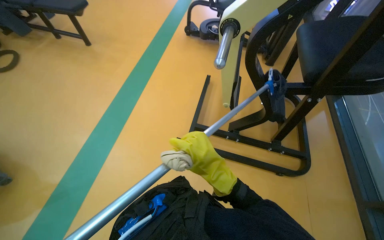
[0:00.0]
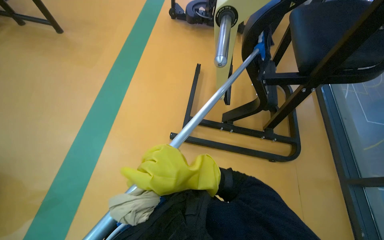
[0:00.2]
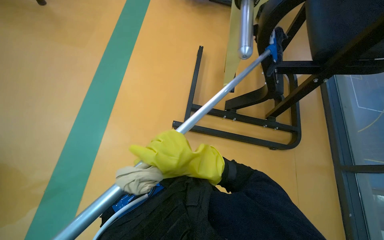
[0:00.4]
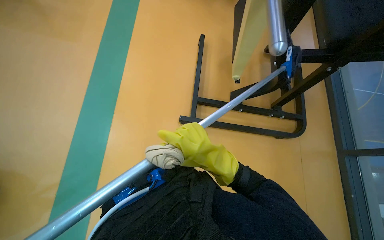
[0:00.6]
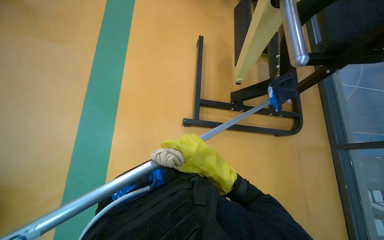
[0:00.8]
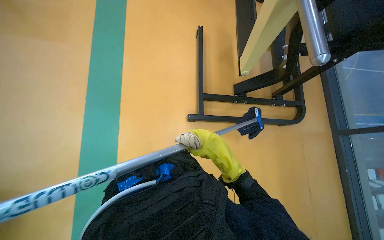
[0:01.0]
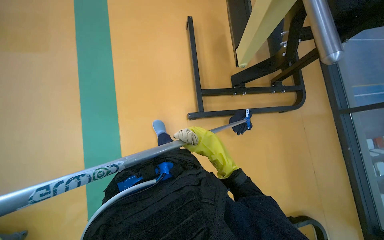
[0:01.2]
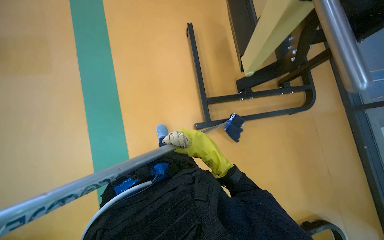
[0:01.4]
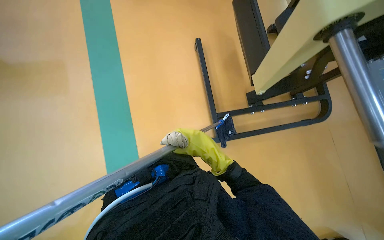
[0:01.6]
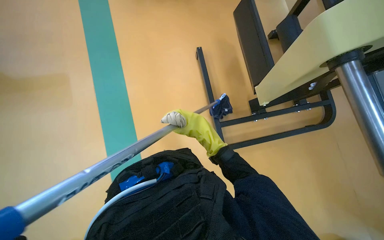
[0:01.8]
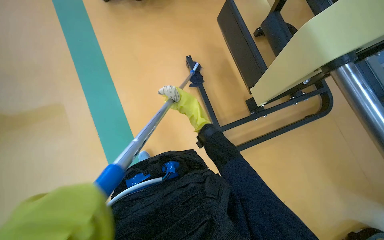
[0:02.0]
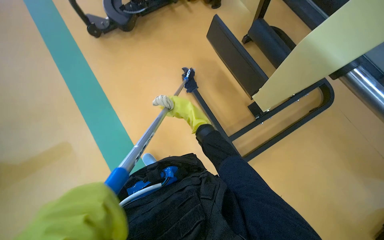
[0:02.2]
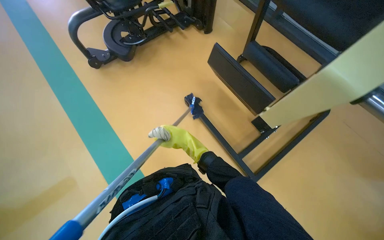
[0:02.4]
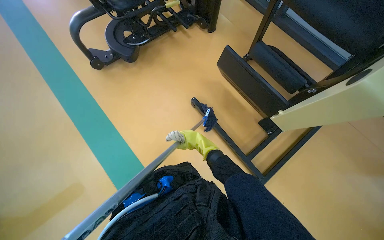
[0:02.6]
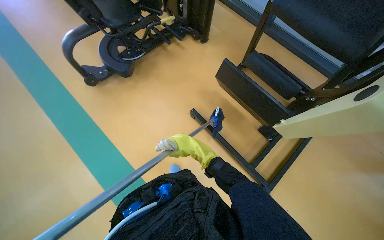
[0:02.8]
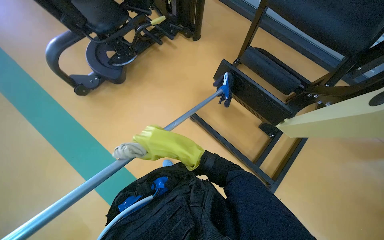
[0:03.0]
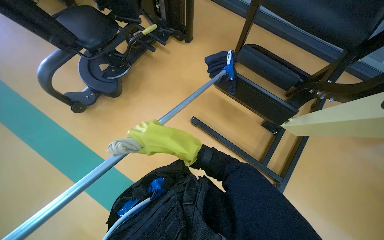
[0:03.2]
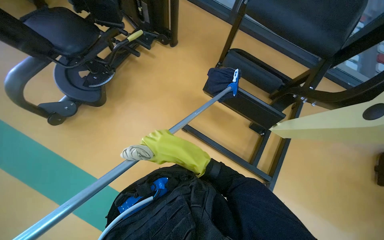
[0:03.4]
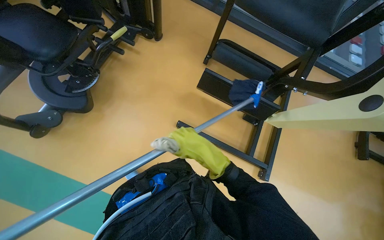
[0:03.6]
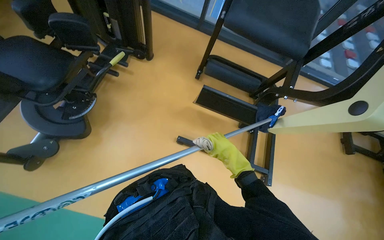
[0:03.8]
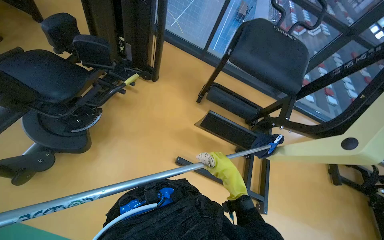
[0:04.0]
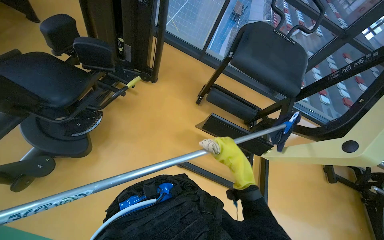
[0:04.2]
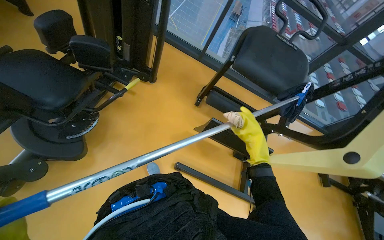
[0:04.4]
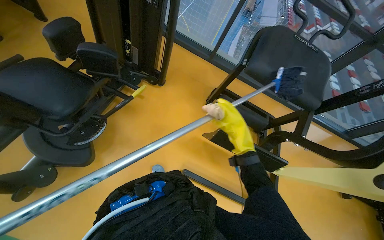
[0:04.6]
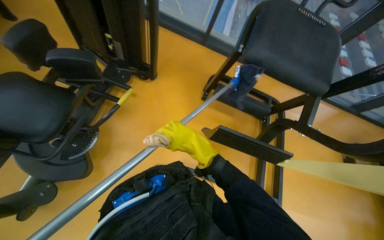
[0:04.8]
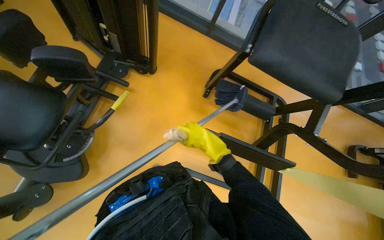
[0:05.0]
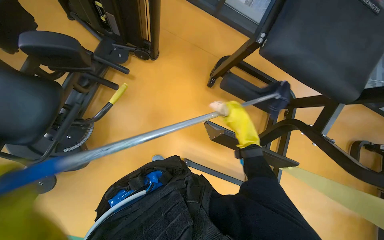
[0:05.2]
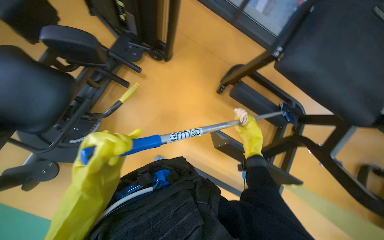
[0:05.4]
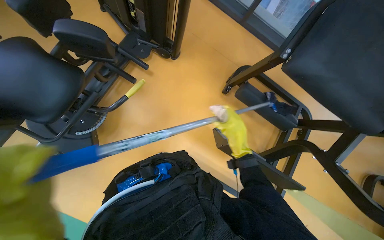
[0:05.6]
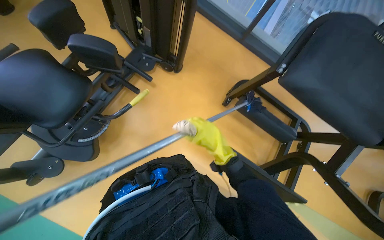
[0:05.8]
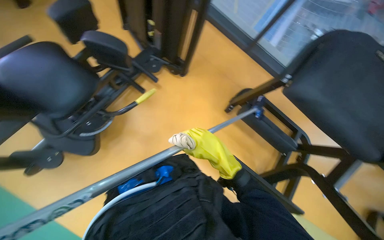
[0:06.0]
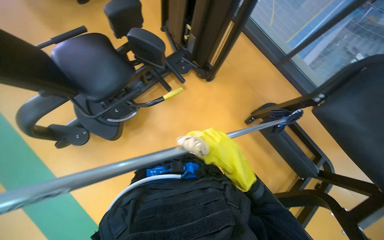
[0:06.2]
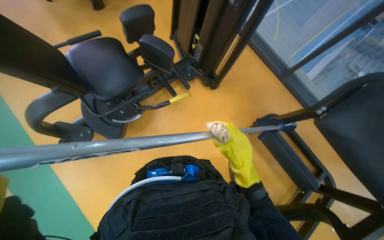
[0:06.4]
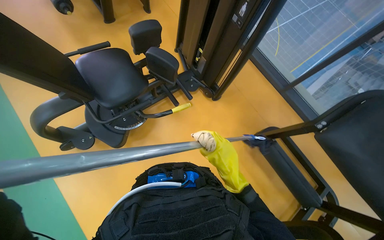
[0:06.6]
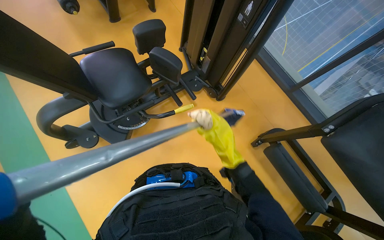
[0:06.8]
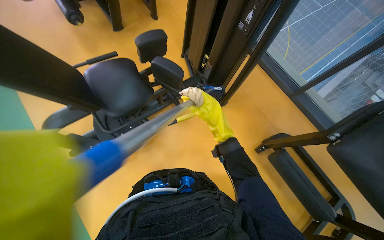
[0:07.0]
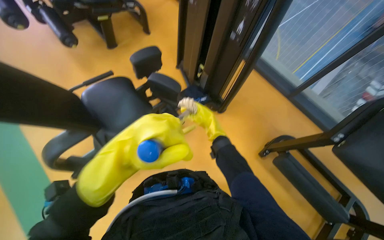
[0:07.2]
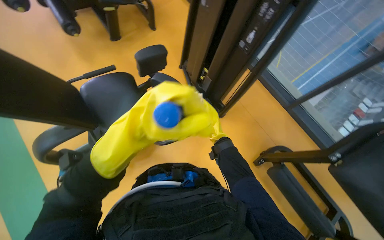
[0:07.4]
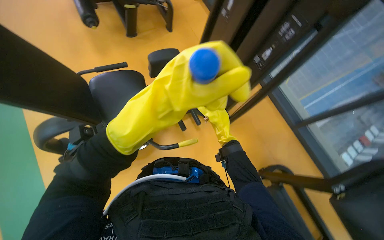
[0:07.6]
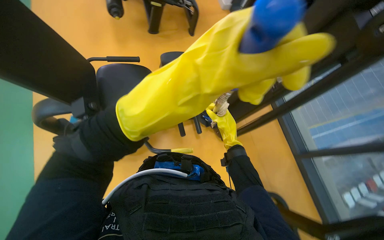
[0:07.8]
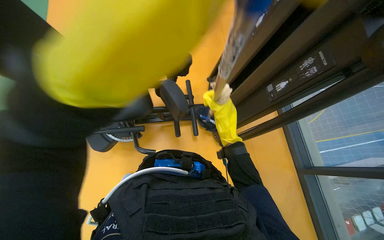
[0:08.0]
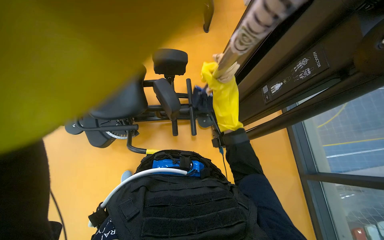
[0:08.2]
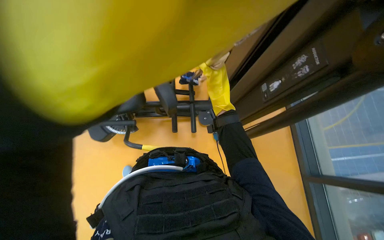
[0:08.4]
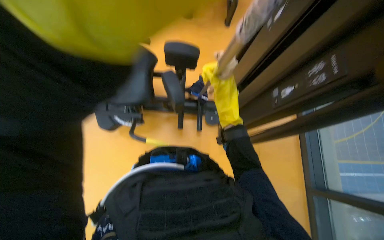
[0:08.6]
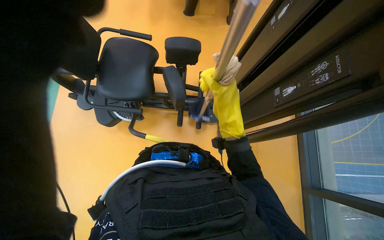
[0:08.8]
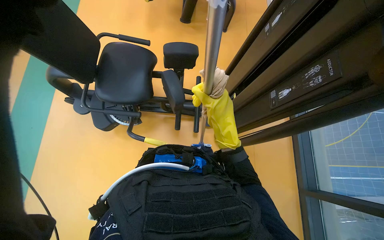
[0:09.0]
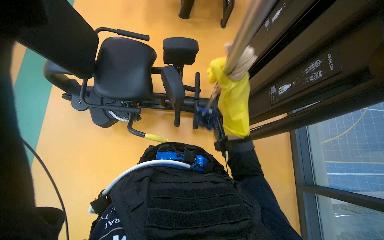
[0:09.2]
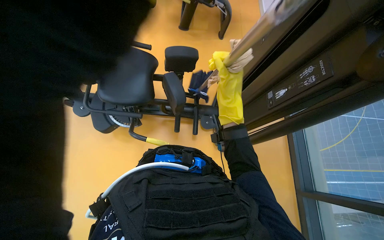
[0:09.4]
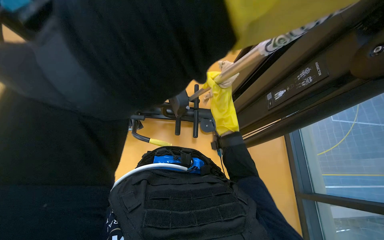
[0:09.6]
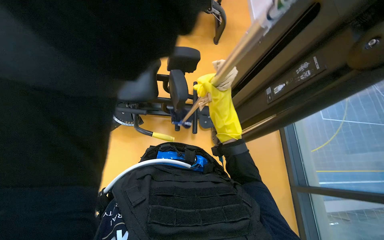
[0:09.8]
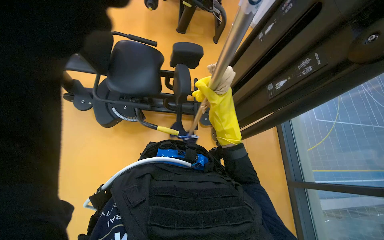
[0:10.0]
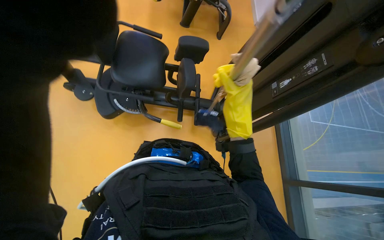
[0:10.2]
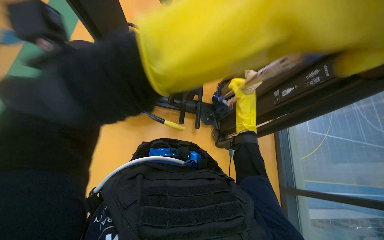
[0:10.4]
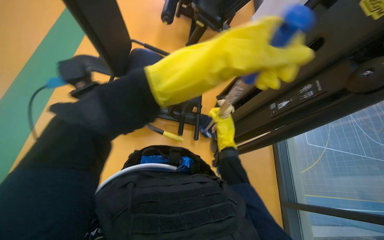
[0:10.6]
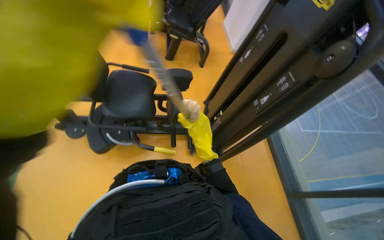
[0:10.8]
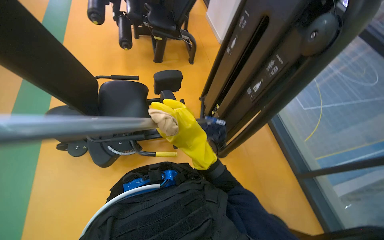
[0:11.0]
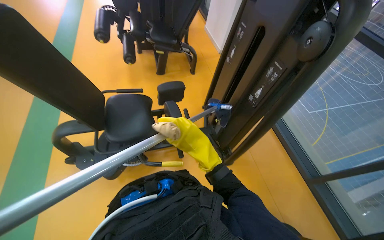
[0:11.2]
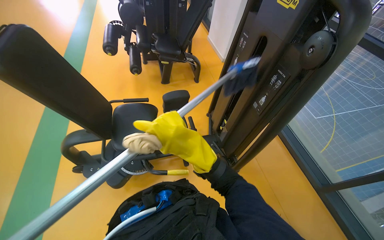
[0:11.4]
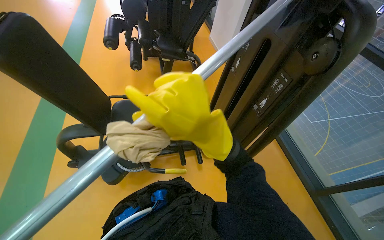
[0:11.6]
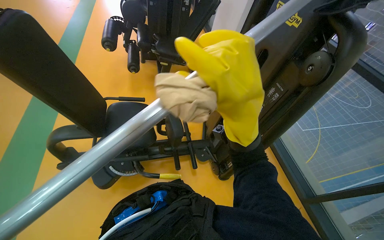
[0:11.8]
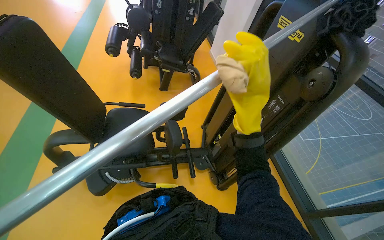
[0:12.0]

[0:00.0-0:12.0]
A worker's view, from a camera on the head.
Job: wiping surfaces.
The whole recording: Cleaning gym equipment. The worker cleans various gym machines, including a stair climber and stationary bikes, using a long-handled tool and a cloth.
0:00.0 to 0:01.6: The wearer looks roughly 15 degrees further downward. The right hand is displaced farther from the camera by approximately 15 cm.
0:01.6 to 0:03.0: The head travels about 60 cm. The scene rotates counterclockwise by about 35 degrees.
0:03.0 to 0:04.4: The camera is carried about 60 cm. The head turns to the right by about 25 degrees.
0:04.4 to 0:06.0: The camera travels some 40 cm.
0:06.0 to 0:07.6: The view tips upward by roughly 15 degrees.
0:07.6 to 0:09.0: The right hand goes about 15 cm nearer to the camera.
0:10.4 to 0:12.0: The view tips upward by about 15 degrees. The right hand goes nearer and farther, some 30 cm each way, reversing 2 times.

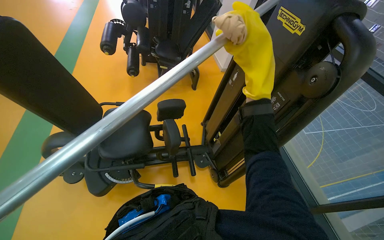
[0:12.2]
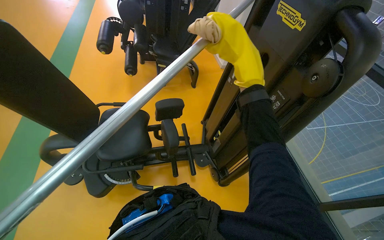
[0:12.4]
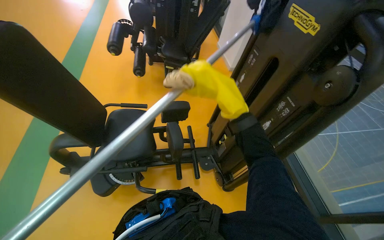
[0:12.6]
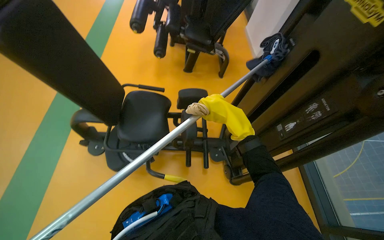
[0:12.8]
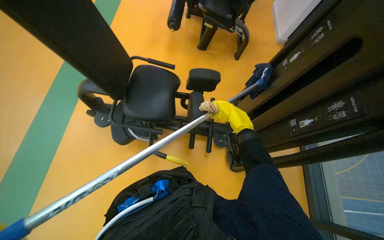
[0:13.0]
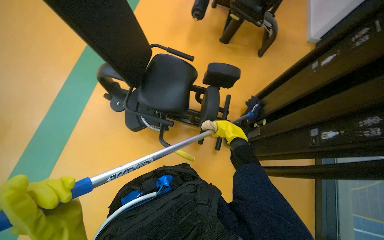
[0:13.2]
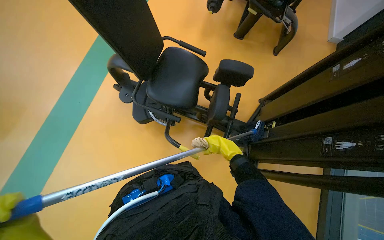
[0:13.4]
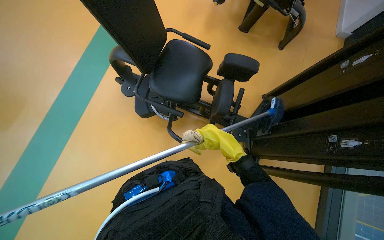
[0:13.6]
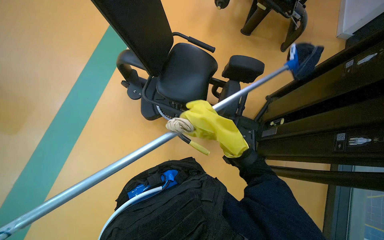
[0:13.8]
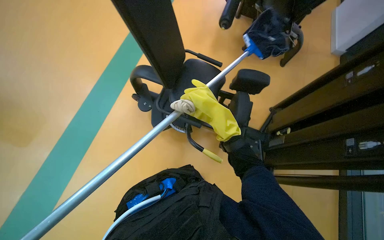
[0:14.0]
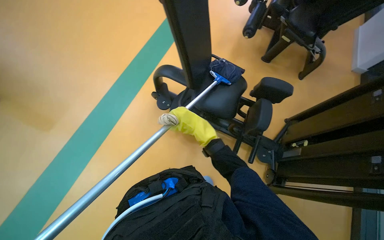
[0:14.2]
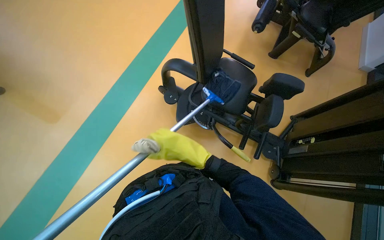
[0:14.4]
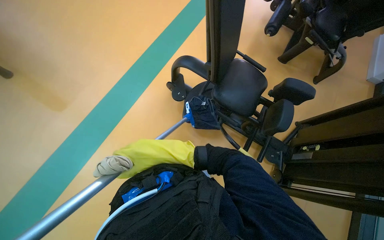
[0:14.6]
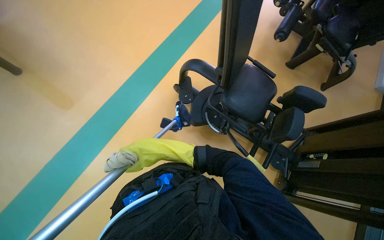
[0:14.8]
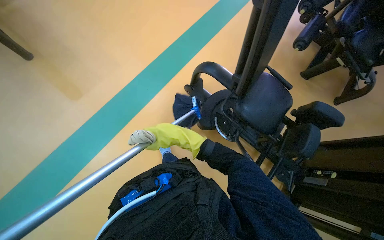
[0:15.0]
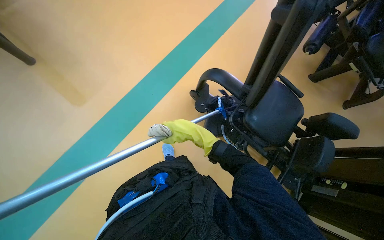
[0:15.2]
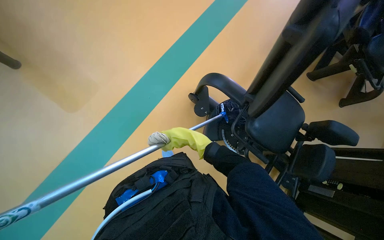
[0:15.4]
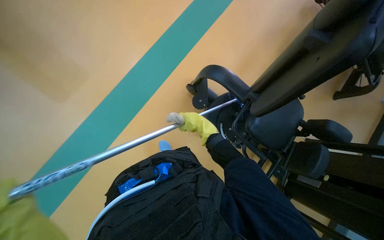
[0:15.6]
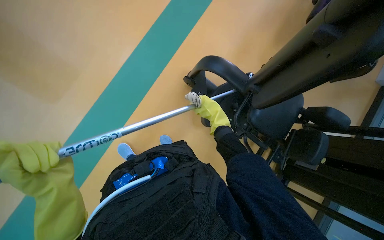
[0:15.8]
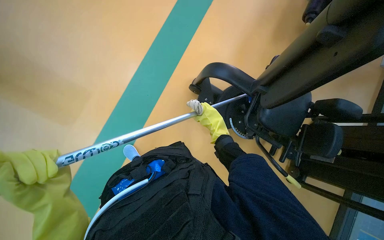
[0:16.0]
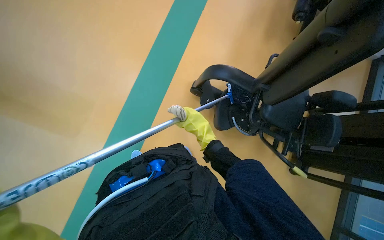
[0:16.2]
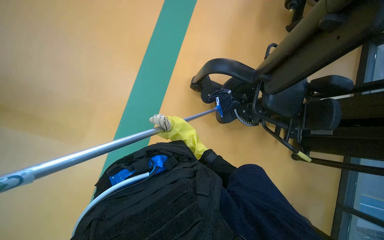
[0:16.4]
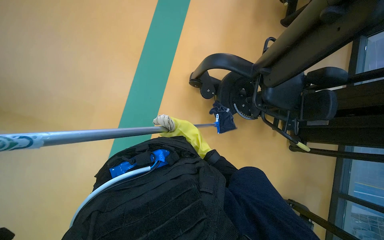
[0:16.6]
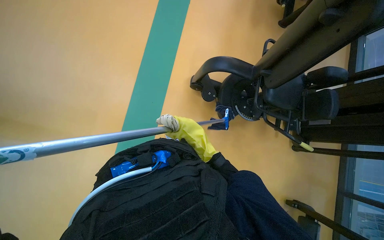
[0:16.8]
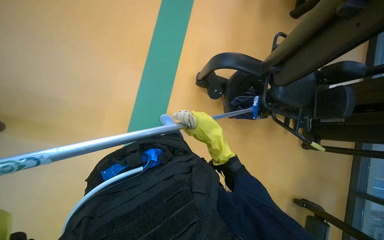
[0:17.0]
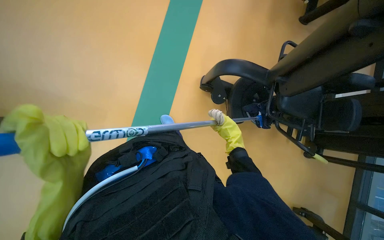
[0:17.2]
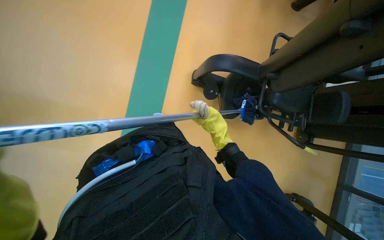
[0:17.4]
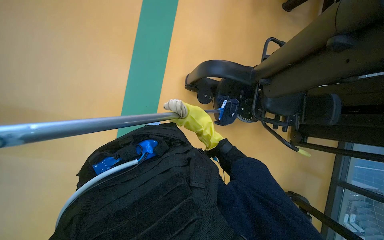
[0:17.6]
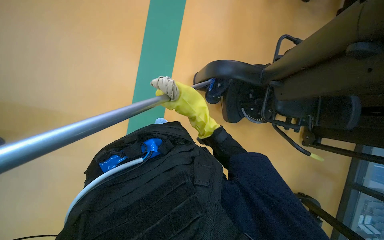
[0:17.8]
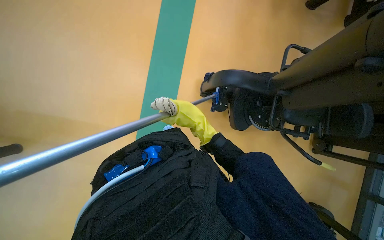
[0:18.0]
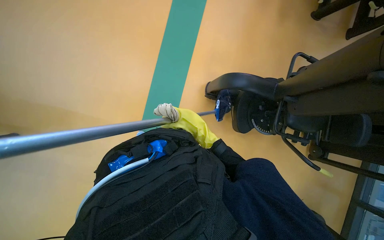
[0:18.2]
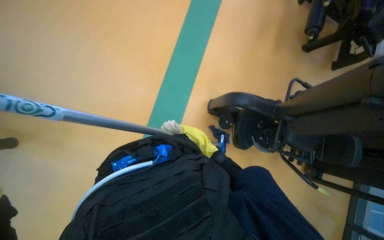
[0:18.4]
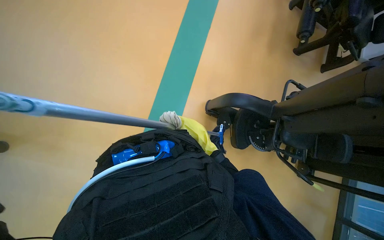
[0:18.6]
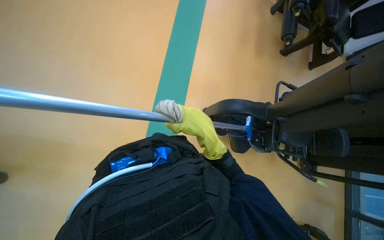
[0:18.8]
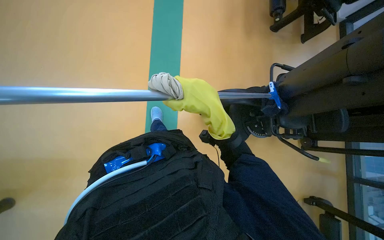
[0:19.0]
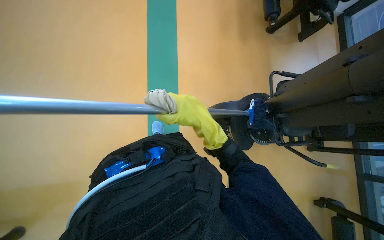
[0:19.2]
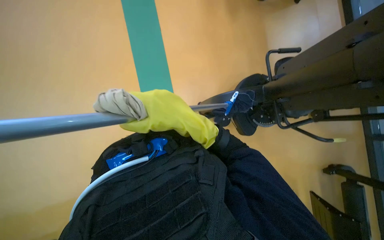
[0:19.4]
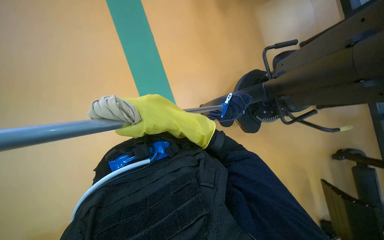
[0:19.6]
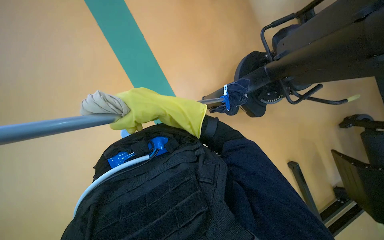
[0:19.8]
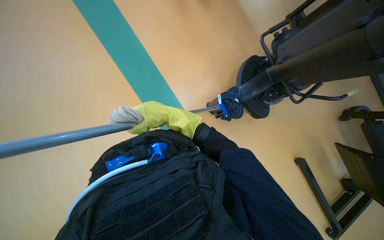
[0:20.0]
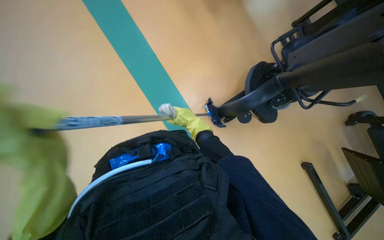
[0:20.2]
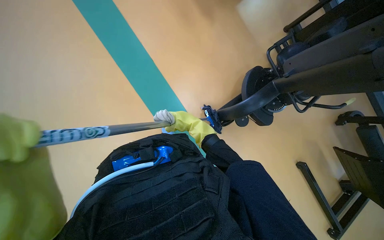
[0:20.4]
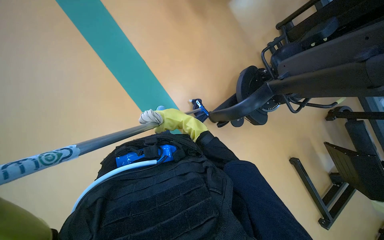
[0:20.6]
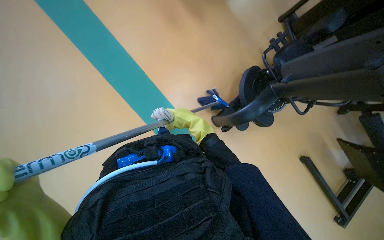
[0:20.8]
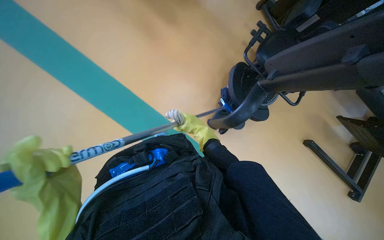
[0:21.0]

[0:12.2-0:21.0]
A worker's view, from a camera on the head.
Job: wiping surfaces.
The whole recording: Cleaning gym equipment. The worker cleans various gym machines, including a stair climber and stationary bikes, using a long-handled tool and a cloth.
0:12.2 to 0:13.6: The head turns to the left by approximately 35 degrees. The view tilts roughly 20 degrees downward. The right hand shifts roughly 35 cm farther from the camera and down the picture.
0:13.6 to 0:15.2: The head rotates roughly 30 degrees to the left. The right hand travels to the left by some 10 cm.
0:15.2 to 0:16.6: The wearer looks approximately 15 degrees further downward.
0:16.6 to 0:18.0: The right hand heads up the picture, covering about 15 cm.
0:18.0 to 0:19.6: The right hand swings nearer and farther, some 25 cm each way, with 2 reversals.
0:19.6 to 0:21.0: The right hand is displaced farther from the camera by some 20 cm.
